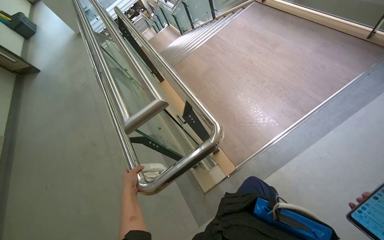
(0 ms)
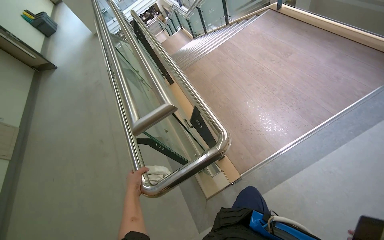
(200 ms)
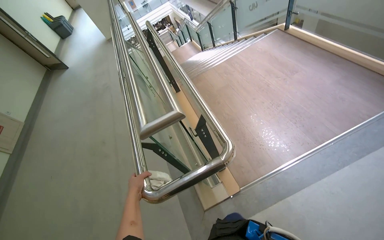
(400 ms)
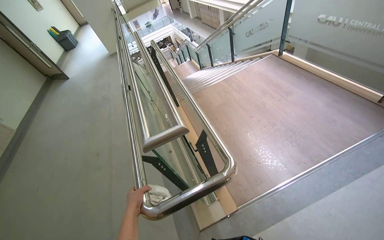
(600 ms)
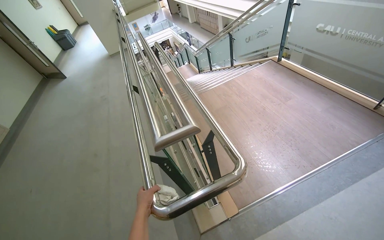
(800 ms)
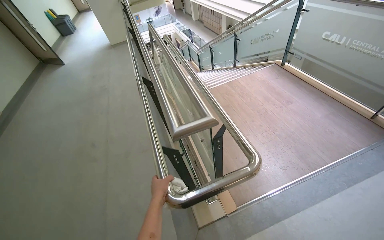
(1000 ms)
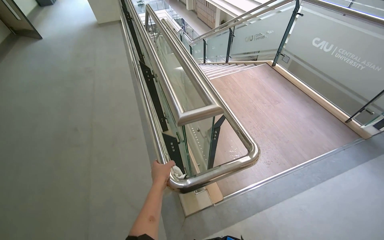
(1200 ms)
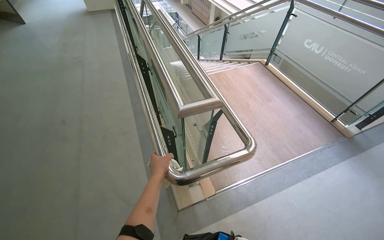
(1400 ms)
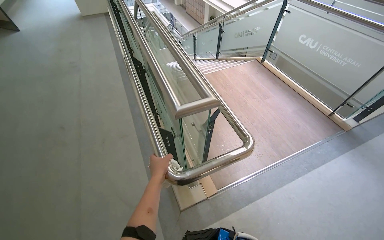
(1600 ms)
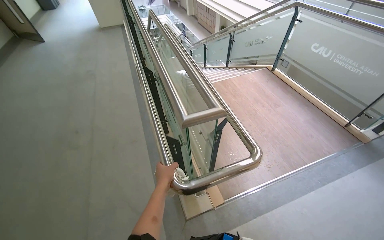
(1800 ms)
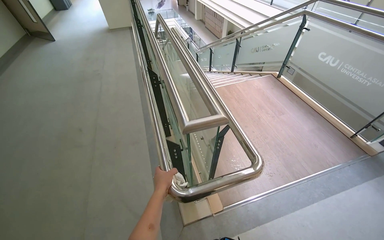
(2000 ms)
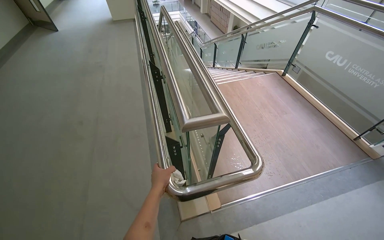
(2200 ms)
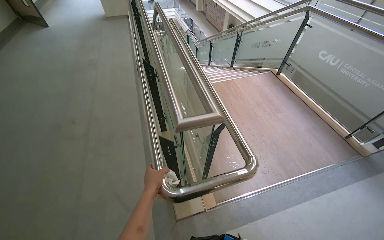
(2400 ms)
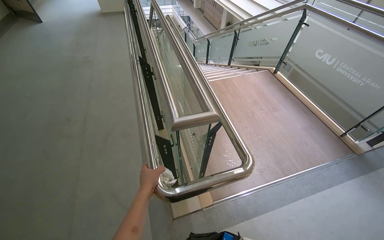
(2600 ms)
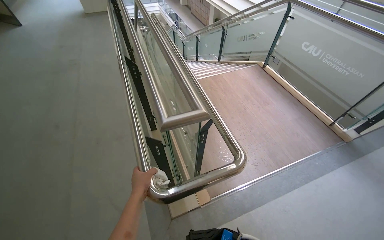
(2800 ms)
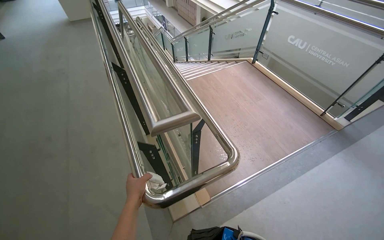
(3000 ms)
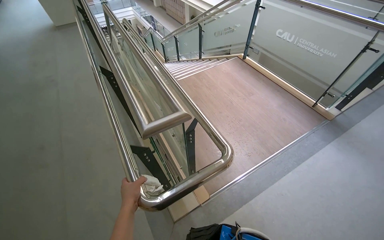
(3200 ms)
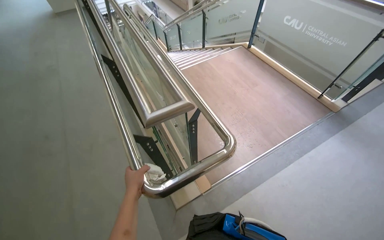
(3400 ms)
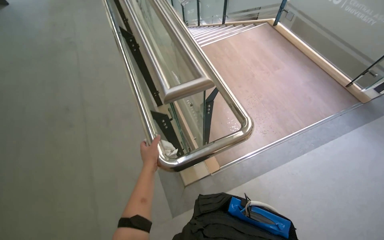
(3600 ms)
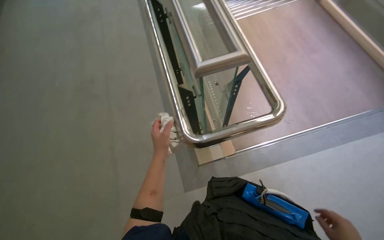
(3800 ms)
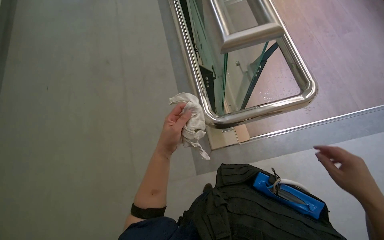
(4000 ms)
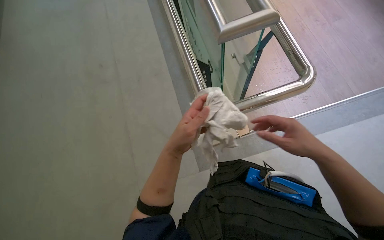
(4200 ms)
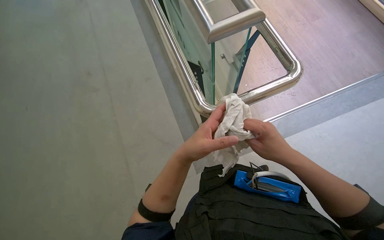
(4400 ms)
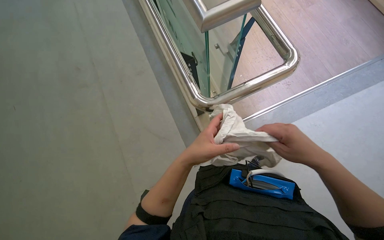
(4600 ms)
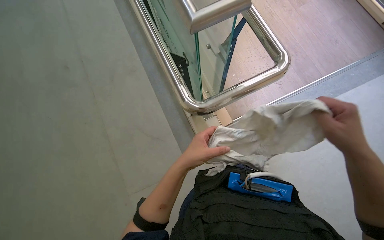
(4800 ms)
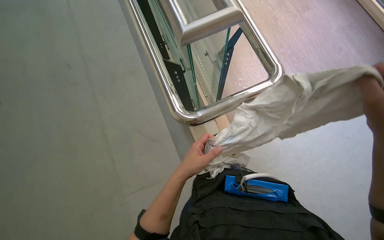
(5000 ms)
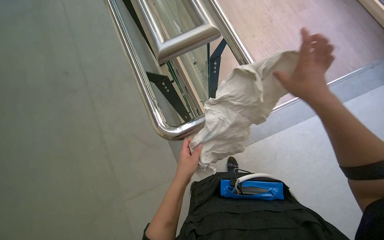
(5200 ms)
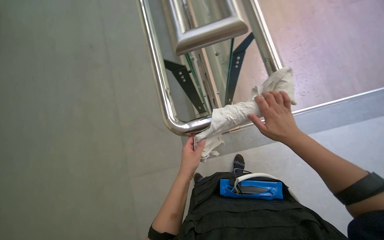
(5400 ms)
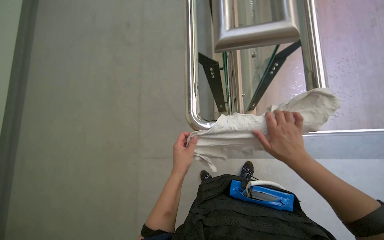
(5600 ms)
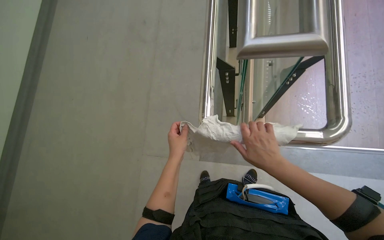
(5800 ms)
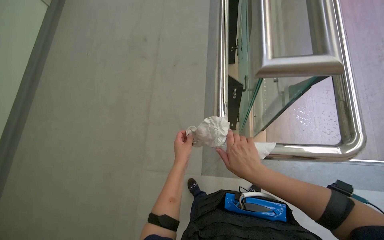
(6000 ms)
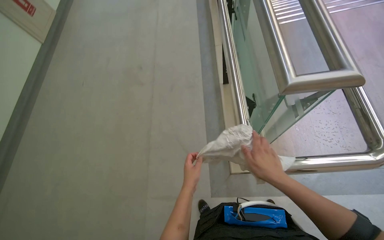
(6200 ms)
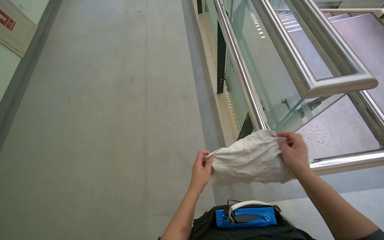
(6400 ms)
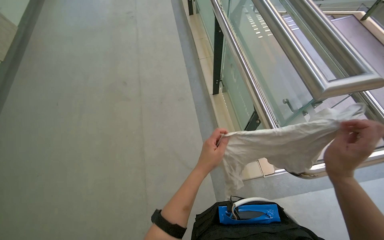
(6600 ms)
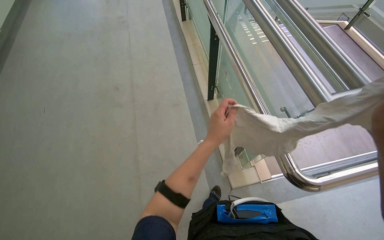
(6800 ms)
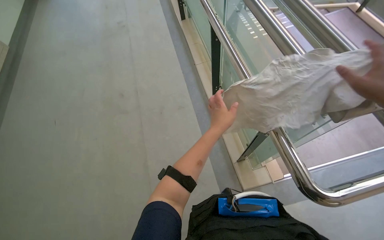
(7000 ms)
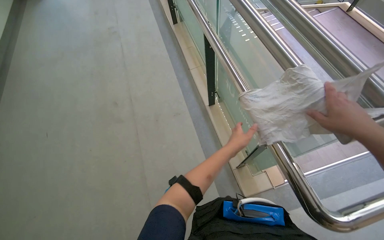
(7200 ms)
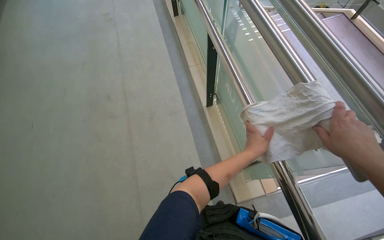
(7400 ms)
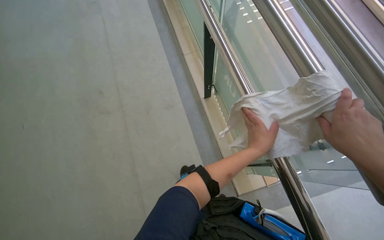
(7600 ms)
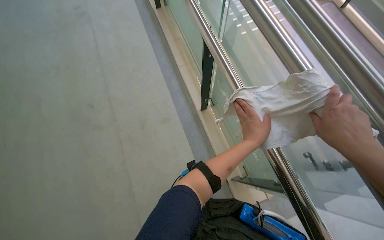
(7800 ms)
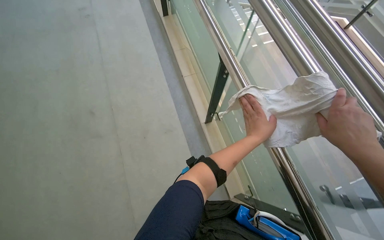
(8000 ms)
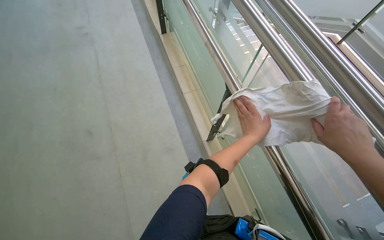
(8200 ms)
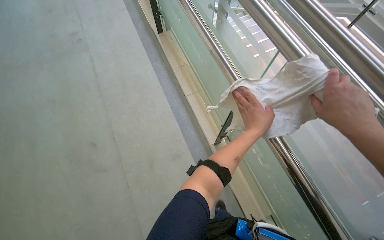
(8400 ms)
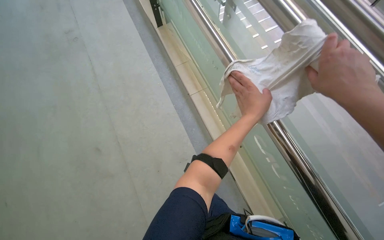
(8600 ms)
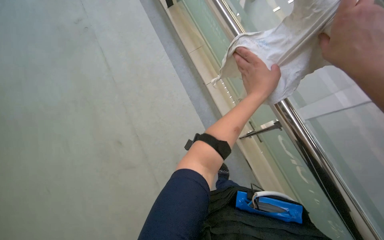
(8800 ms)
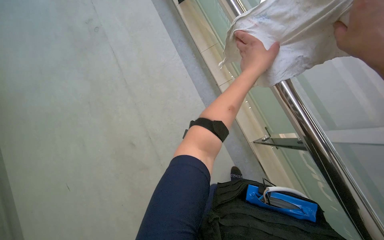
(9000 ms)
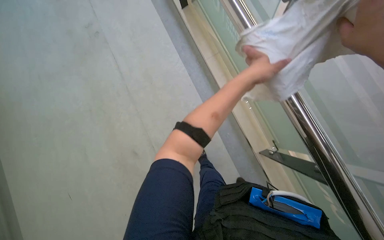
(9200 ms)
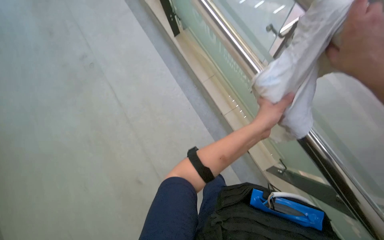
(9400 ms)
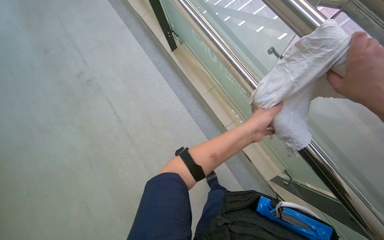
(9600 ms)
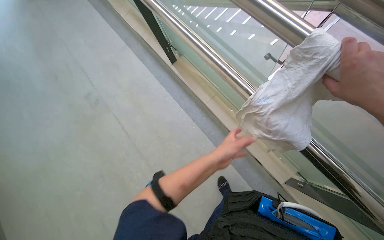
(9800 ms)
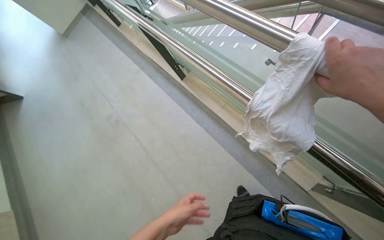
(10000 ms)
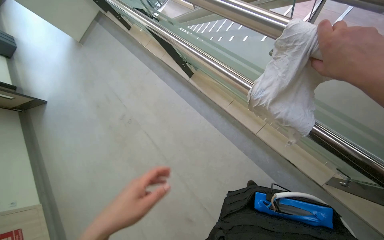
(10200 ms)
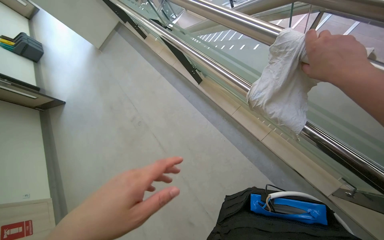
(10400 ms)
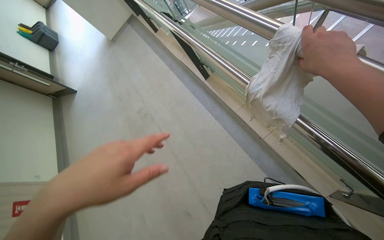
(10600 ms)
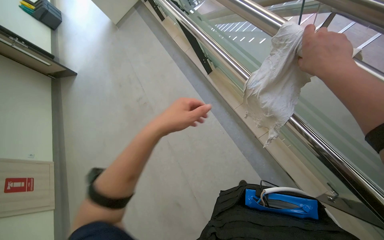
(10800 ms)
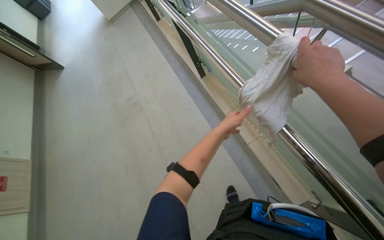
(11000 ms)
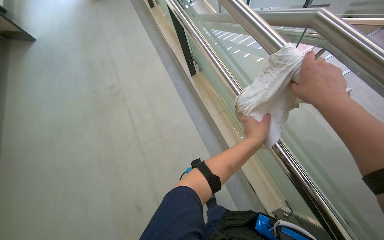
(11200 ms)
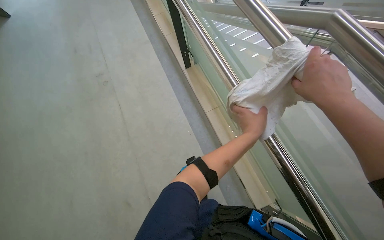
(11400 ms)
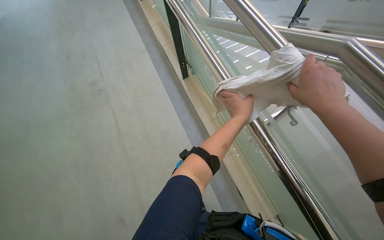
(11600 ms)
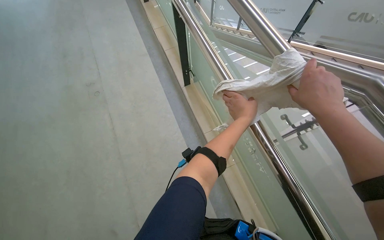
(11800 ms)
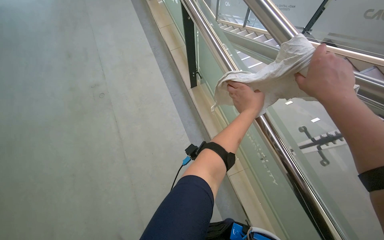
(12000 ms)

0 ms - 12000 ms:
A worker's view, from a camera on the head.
Job: wiping surfaces.
The whole recording: Wiping metal handrail. The worker wipes the metal handrail with a white cloth while descending the stairs.
3000 ms - 4400 ms: The wearer looks roughly 20 degrees further downward. The left hand is displaced nearer to the camera by about 20 cm.
6000 ms - 7600 ms: The left hand travels to the right by approximately 15 cm.
9000 ms - 10400 ms: The camera sweeps to the left, by about 15 degrees. The wearer looks approximately 15 degrees further upward. The left hand is displaced nearer to the camera, down the picture and to the left by roughly 50 cm.

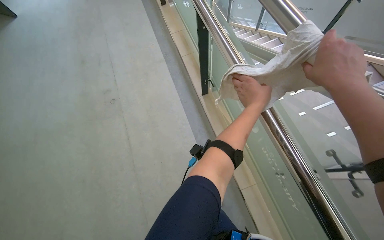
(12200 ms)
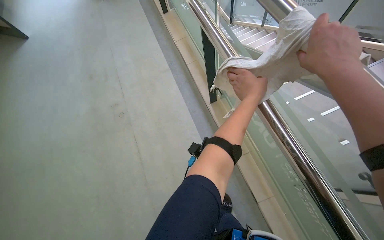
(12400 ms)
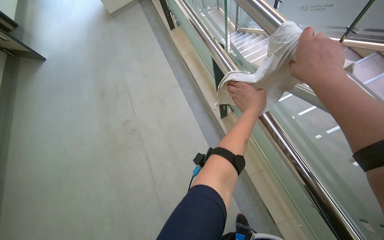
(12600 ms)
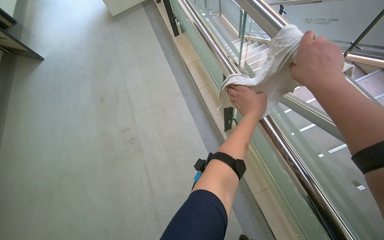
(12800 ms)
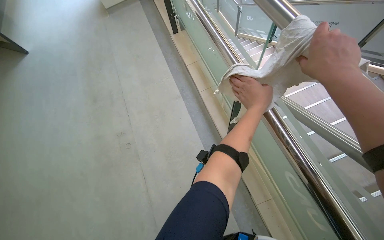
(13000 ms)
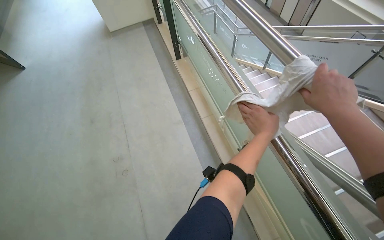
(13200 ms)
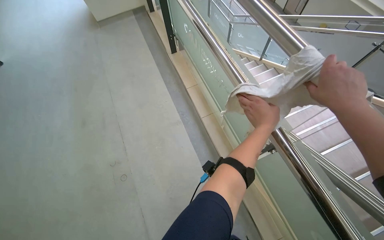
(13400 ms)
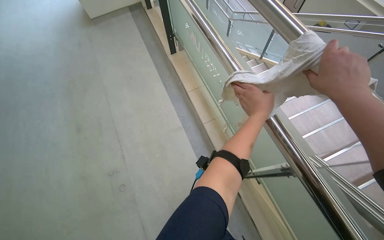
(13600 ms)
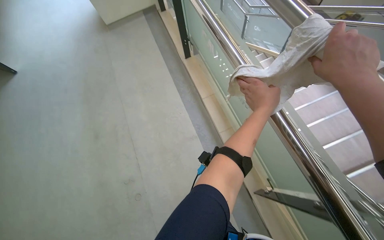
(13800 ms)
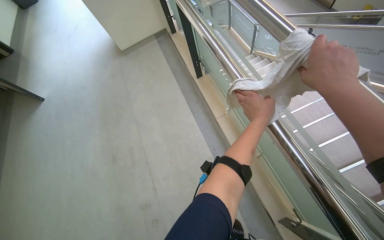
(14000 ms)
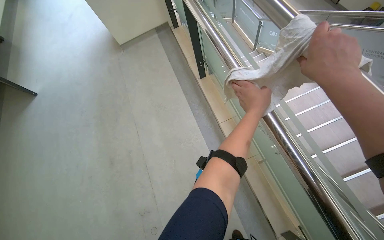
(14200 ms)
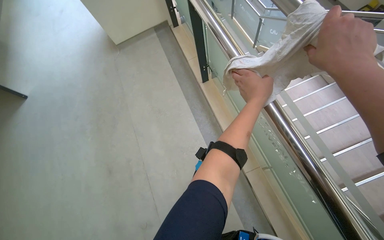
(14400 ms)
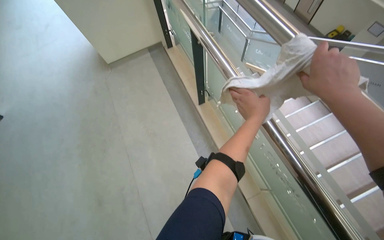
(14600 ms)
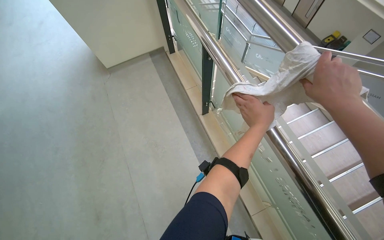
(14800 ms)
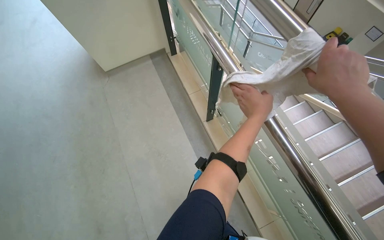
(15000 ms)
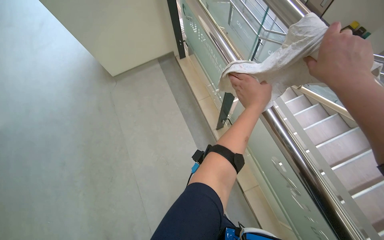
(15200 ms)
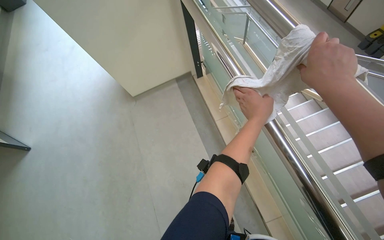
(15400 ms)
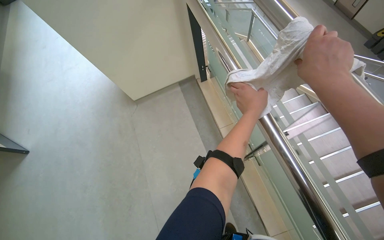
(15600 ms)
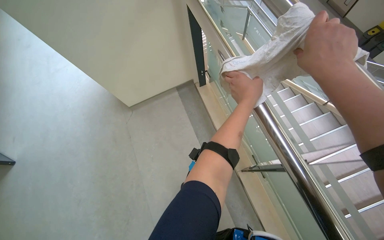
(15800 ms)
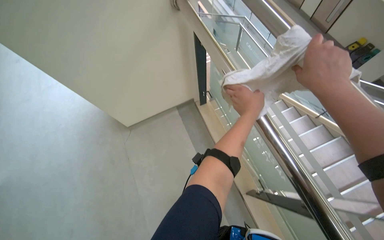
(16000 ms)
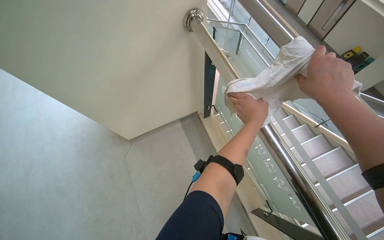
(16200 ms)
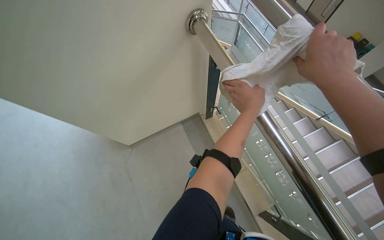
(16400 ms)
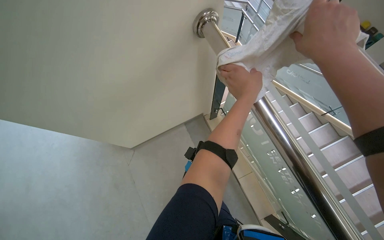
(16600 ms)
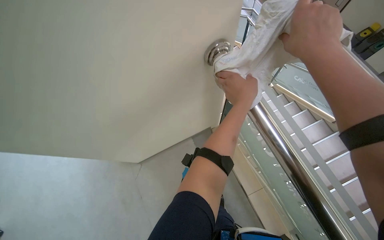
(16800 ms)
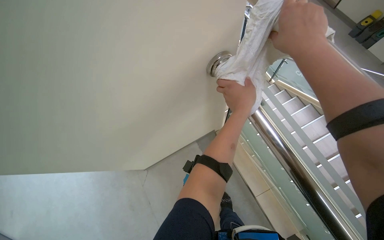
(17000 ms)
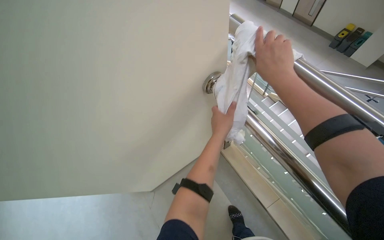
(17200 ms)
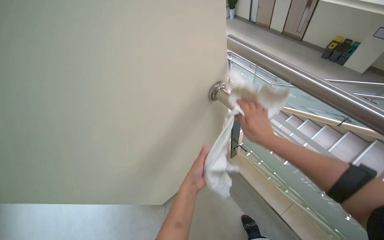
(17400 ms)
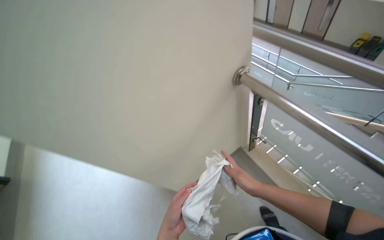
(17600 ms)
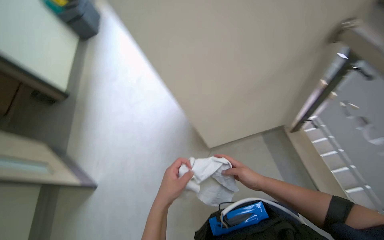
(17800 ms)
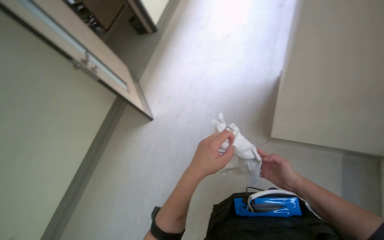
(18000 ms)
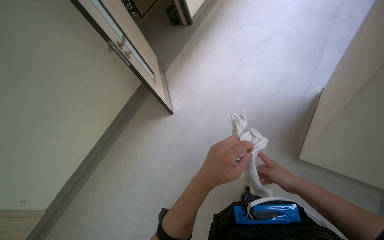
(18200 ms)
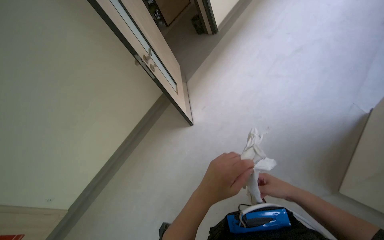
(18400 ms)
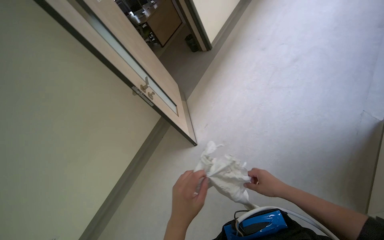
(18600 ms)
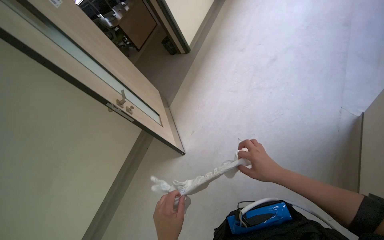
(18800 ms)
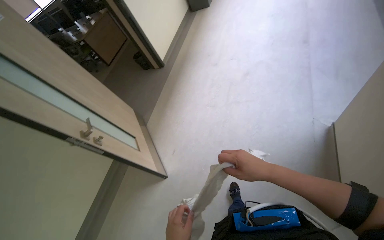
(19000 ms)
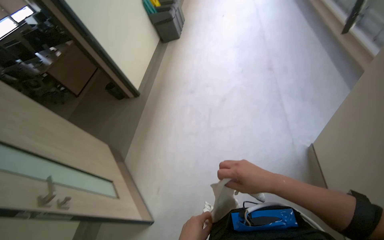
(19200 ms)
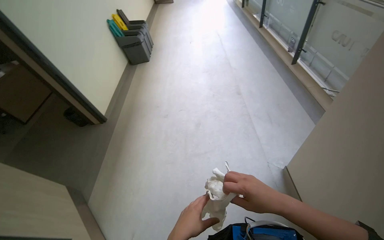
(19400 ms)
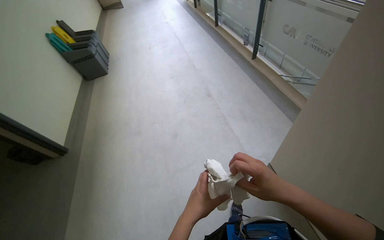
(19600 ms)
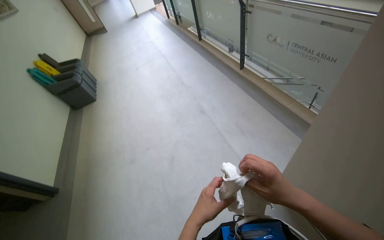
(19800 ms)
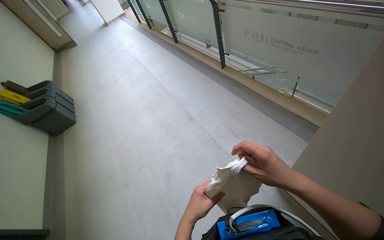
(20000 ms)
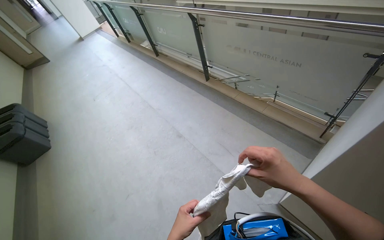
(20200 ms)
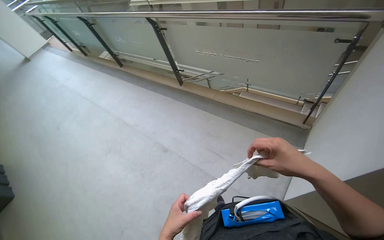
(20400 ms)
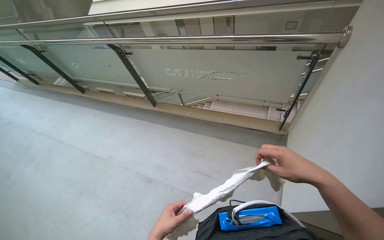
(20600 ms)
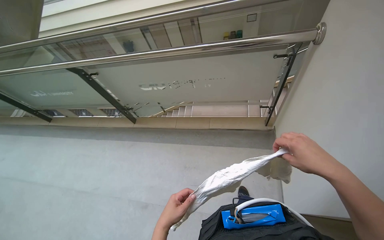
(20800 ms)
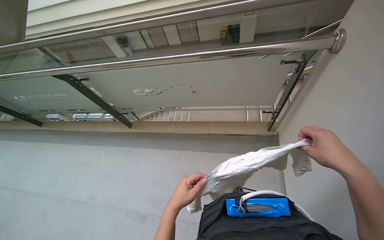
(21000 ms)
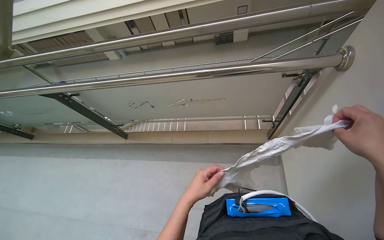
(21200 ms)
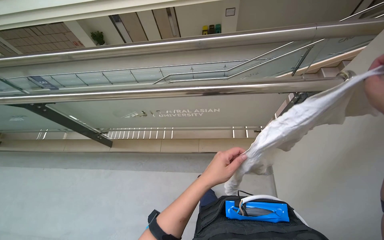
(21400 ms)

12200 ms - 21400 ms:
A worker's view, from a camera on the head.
Job: wiping surfaces.
The whole recording: Wiping metal handrail. The worker wipes the metal handrail with a white cloth while descending the stairs.
12200 ms - 13800 ms: The camera pitches upward, by roughly 15 degrees.
13800 ms - 15200 ms: The hands make small movements and keep their place.
16800 ms - 18400 ms: The head rotates roughly 45 degrees to the left.
18400 ms - 19800 ms: The head travels some 90 cm. The head turns to the right by roughly 60 degrees. The view tips upward by roughly 30 degrees.
19800 ms - 21400 ms: The camera is carried some 1 m. The head rotates approximately 65 degrees to the right.
